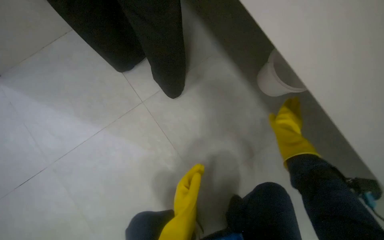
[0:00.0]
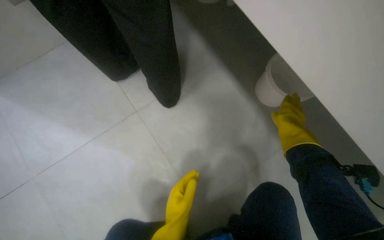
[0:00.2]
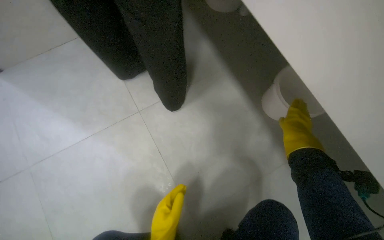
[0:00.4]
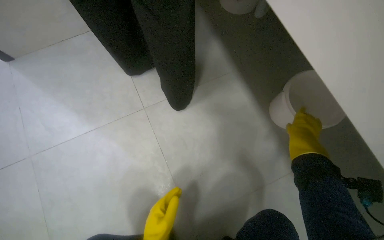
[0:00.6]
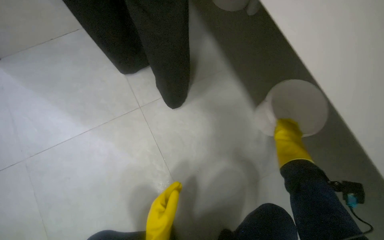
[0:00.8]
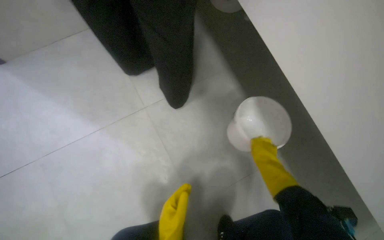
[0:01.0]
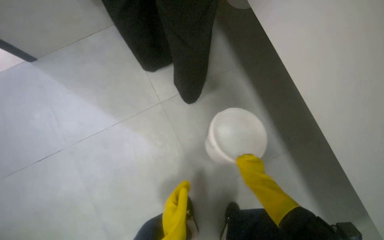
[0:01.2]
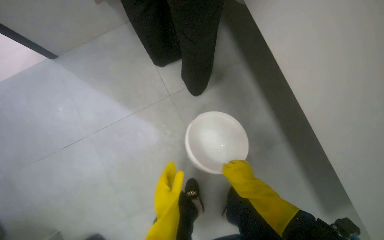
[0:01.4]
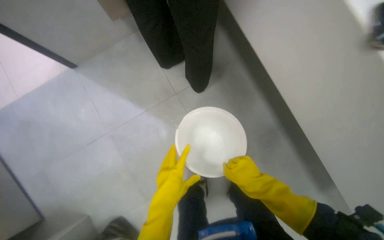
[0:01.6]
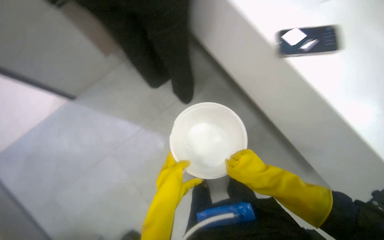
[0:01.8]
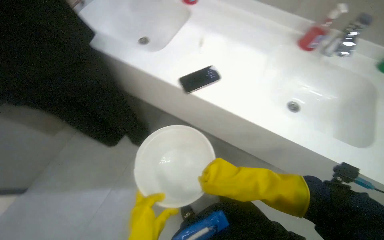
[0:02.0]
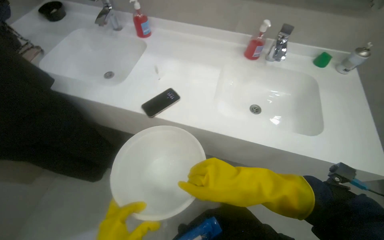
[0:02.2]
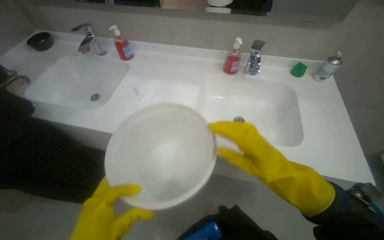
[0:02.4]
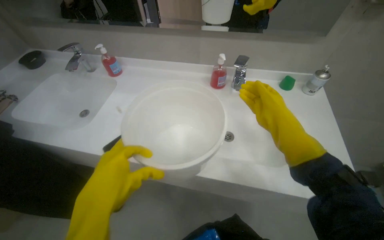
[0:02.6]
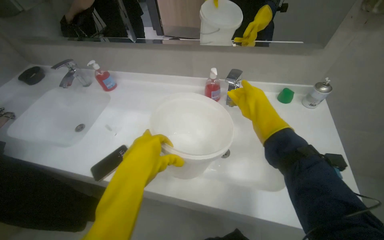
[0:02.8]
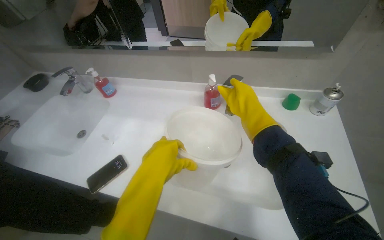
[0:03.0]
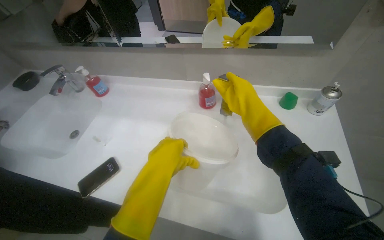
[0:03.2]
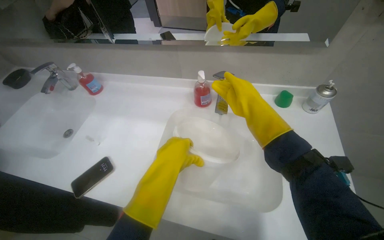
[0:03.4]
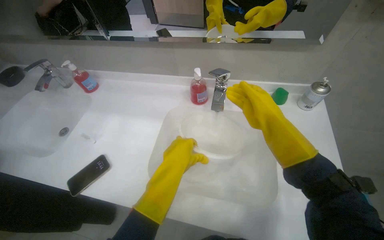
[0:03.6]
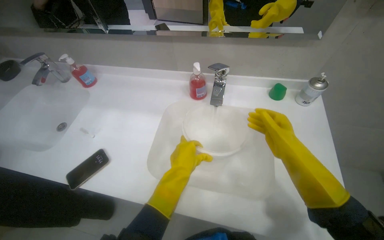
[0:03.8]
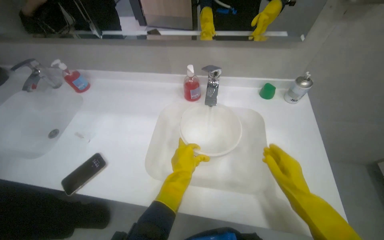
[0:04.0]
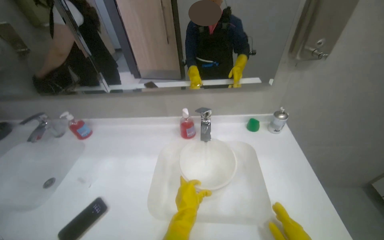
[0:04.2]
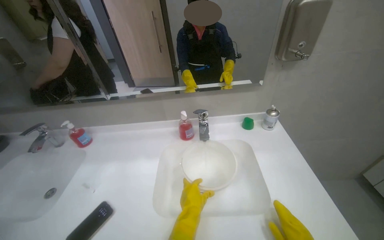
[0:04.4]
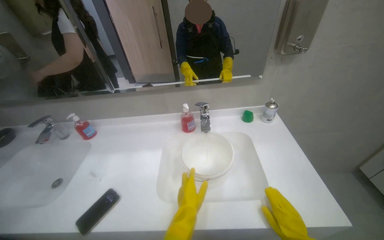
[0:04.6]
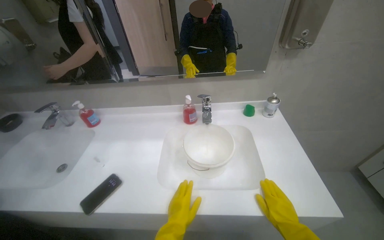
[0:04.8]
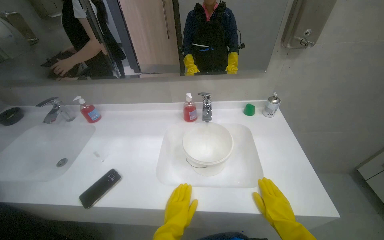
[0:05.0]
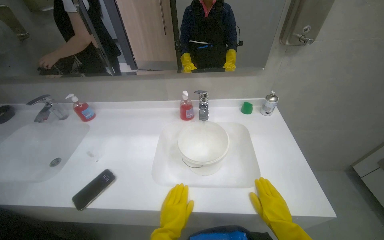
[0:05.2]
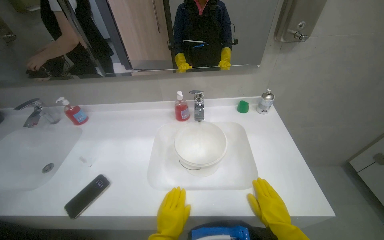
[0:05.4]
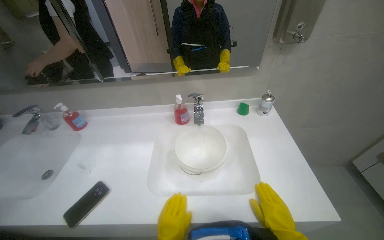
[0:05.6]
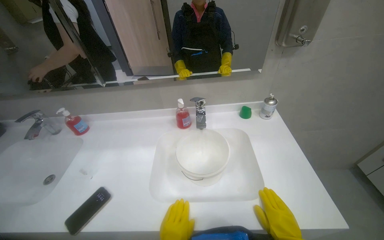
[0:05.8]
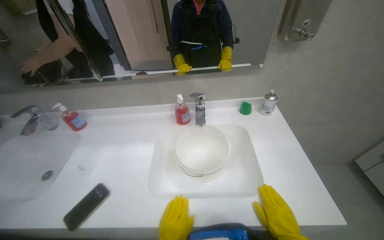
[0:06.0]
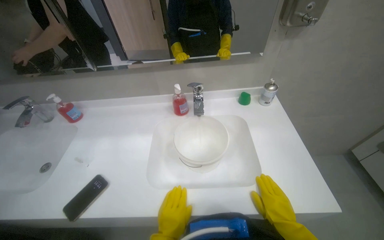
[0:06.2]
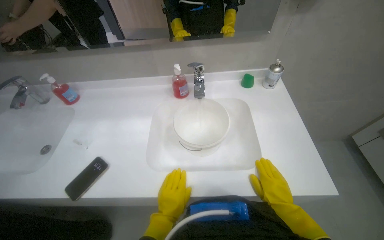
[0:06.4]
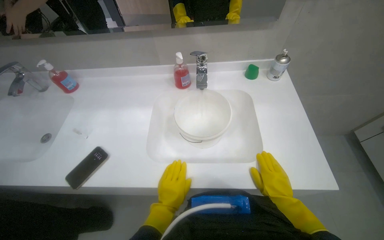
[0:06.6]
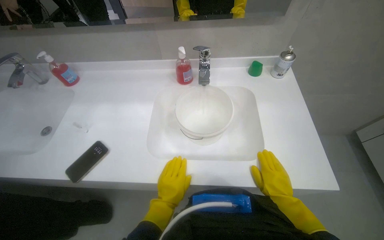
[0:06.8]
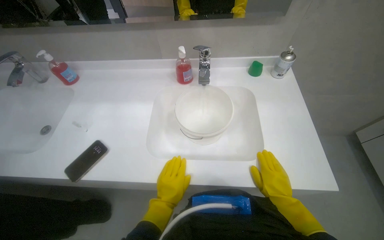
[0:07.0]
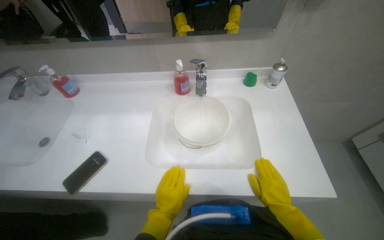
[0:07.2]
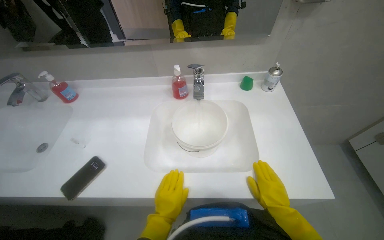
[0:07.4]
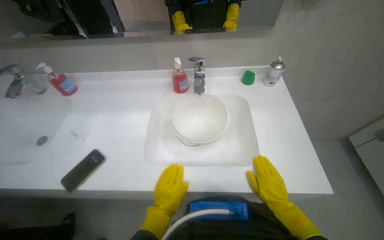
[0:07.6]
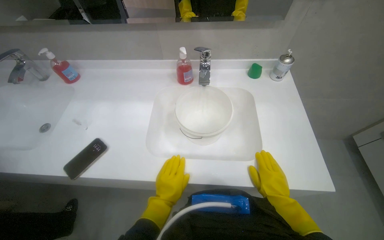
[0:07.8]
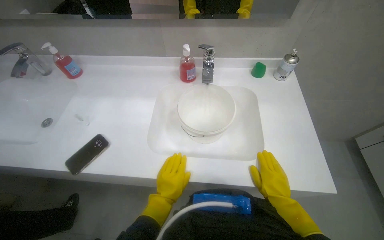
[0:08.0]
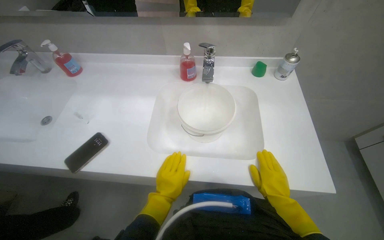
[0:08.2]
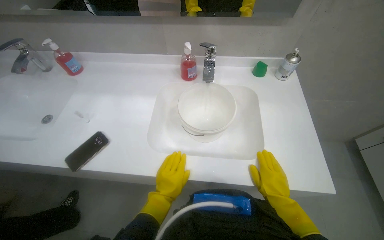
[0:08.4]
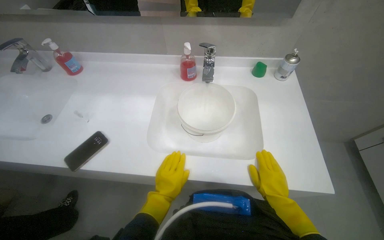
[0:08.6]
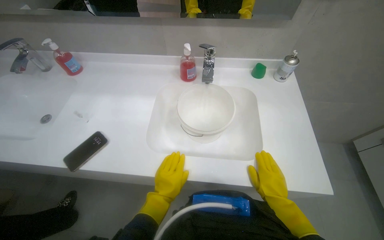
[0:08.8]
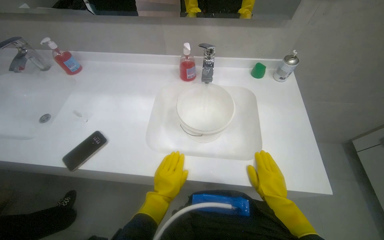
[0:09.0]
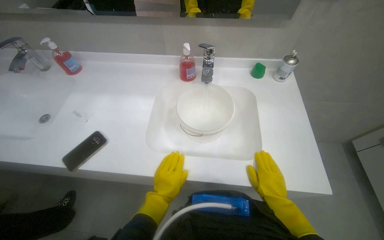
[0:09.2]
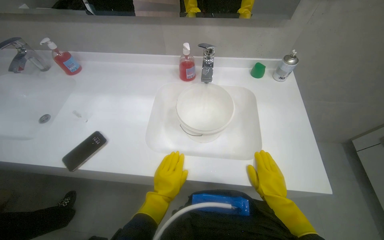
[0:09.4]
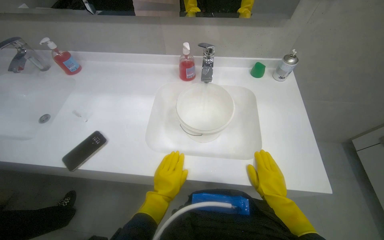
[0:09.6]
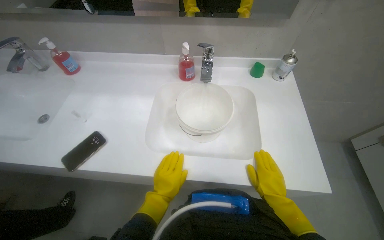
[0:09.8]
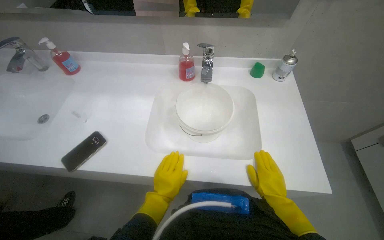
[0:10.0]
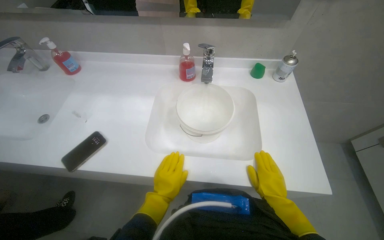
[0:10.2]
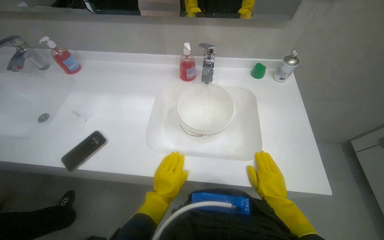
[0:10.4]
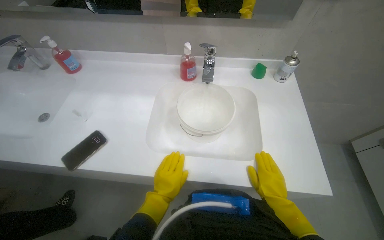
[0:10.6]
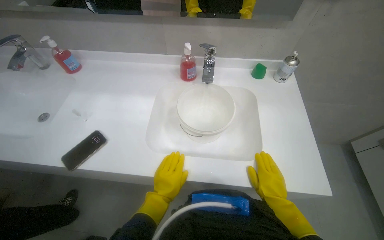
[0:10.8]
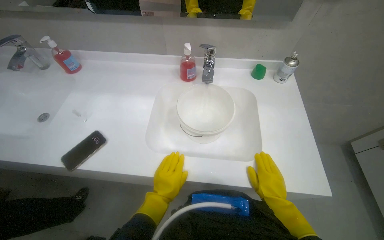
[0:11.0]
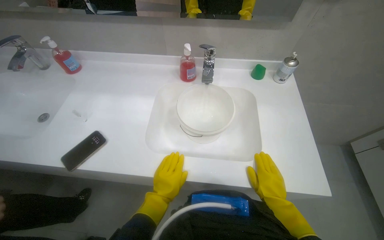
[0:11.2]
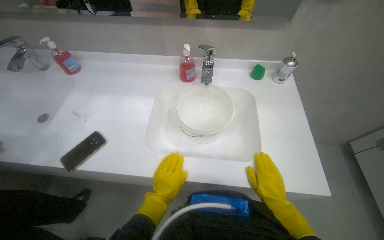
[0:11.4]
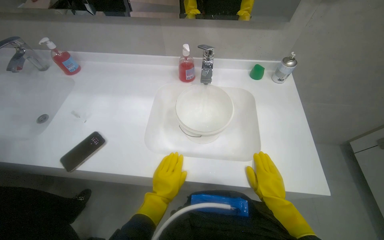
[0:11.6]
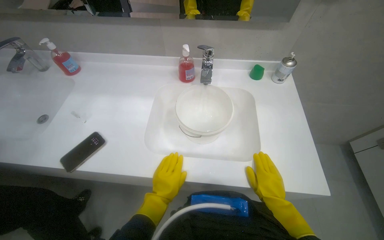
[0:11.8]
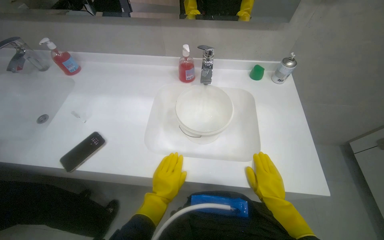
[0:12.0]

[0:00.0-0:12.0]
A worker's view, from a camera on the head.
Job: preparing cleaning supplies.
The whole recording: Filling bucket with water. The worker fills a white bucket with water from the sink.
0:00.0 to 0:01.6: The view swings roughly 20 degrees to the left.
0:01.6 to 0:03.0: The head travels approximately 40 cm. The camera pitches upward, by some 15 degrees.
0:03.0 to 0:04.4: The view tilts approximately 15 degrees upward. The left hand heads to the right and down the picture, covering about 10 cm.
0:07.6 to 0:09.0: The hands are busy where they are.
0:09.0 to 0:12.0: The hands stay in one place.

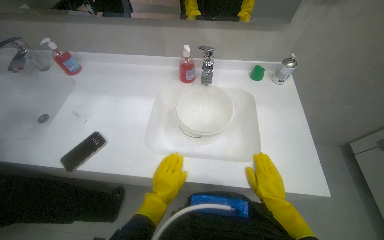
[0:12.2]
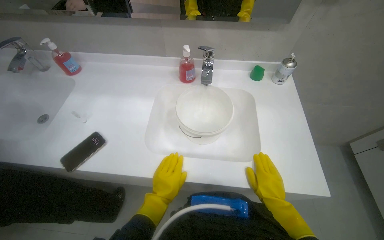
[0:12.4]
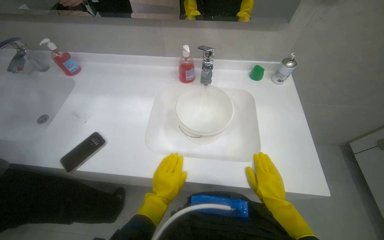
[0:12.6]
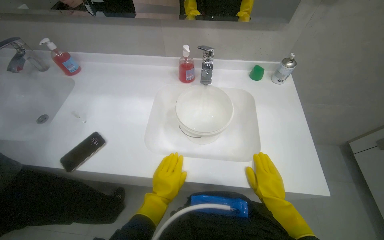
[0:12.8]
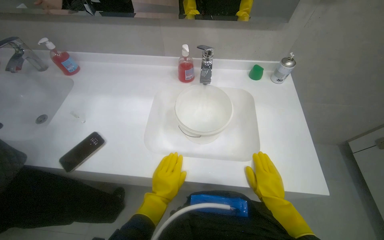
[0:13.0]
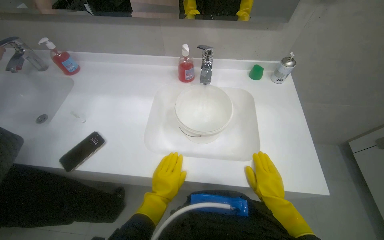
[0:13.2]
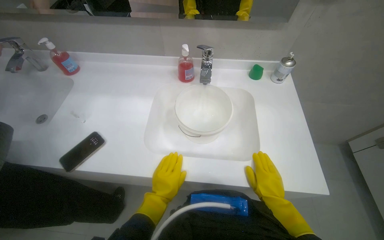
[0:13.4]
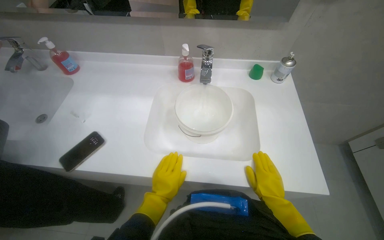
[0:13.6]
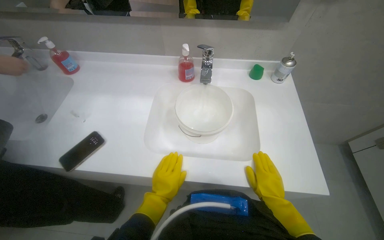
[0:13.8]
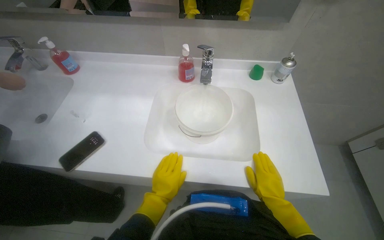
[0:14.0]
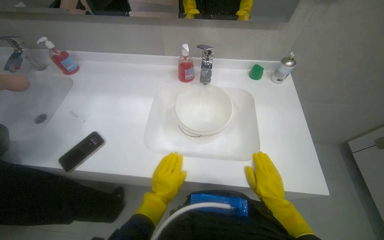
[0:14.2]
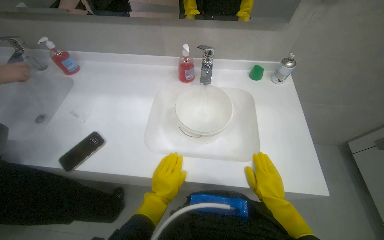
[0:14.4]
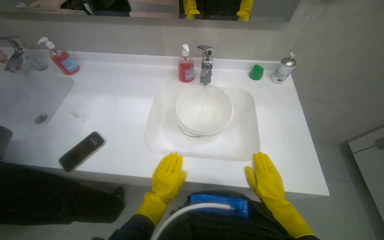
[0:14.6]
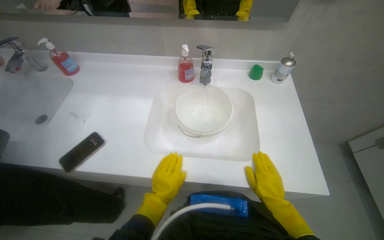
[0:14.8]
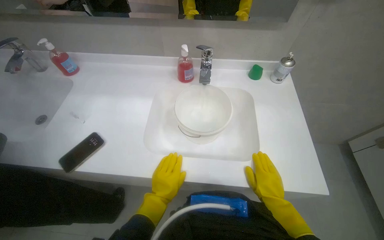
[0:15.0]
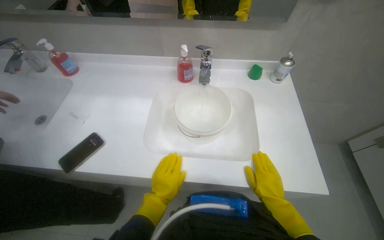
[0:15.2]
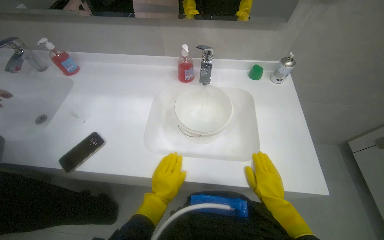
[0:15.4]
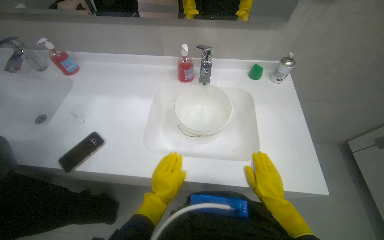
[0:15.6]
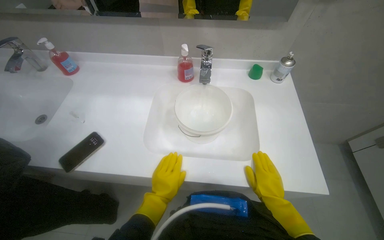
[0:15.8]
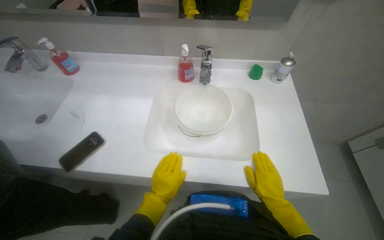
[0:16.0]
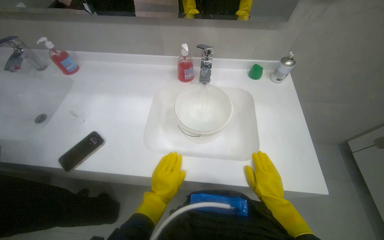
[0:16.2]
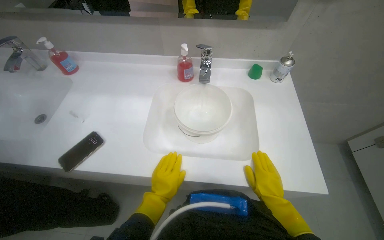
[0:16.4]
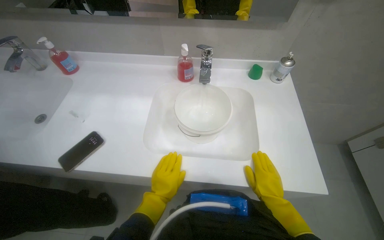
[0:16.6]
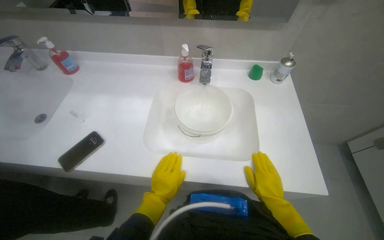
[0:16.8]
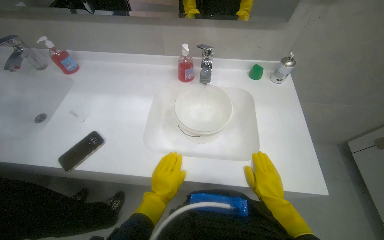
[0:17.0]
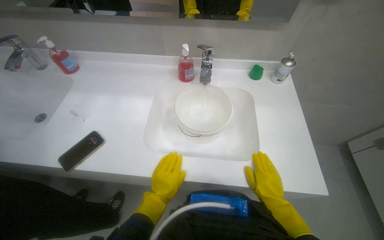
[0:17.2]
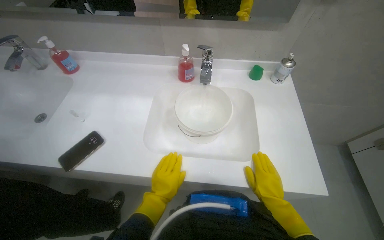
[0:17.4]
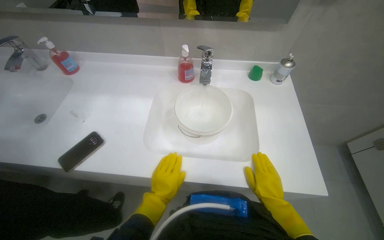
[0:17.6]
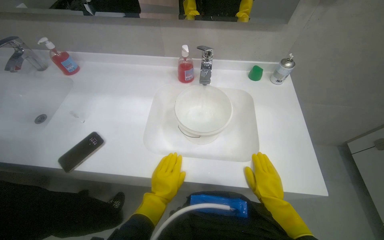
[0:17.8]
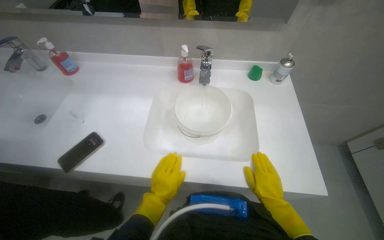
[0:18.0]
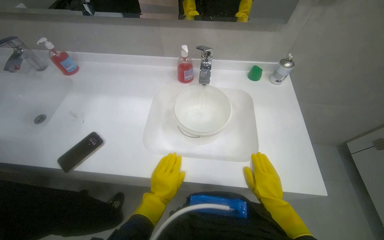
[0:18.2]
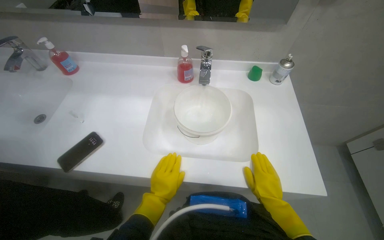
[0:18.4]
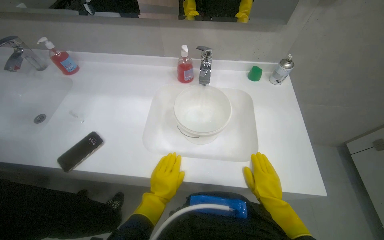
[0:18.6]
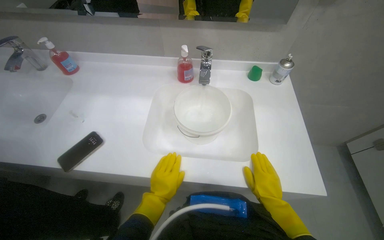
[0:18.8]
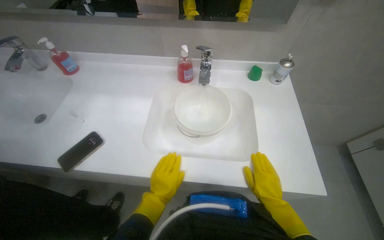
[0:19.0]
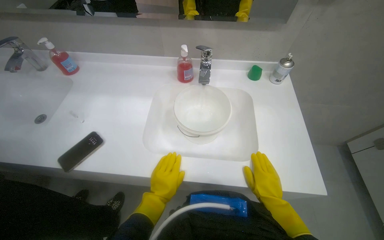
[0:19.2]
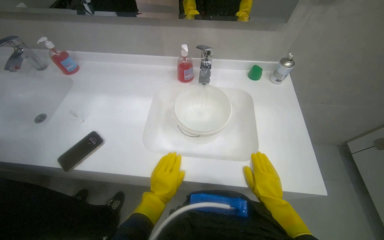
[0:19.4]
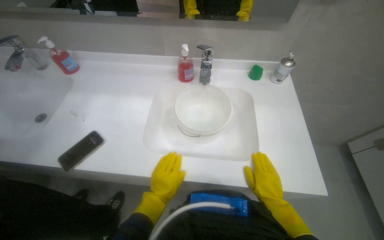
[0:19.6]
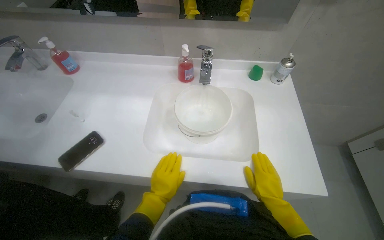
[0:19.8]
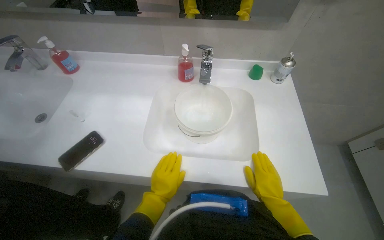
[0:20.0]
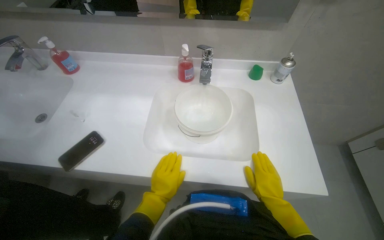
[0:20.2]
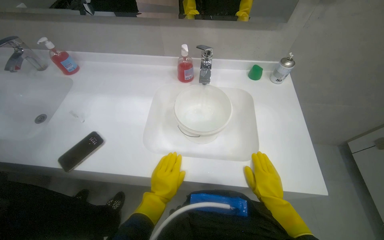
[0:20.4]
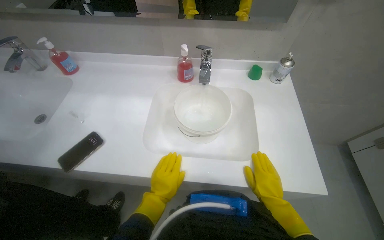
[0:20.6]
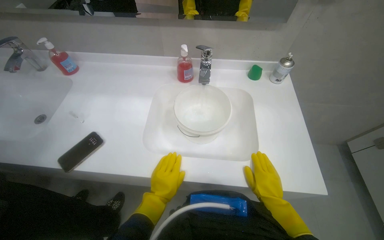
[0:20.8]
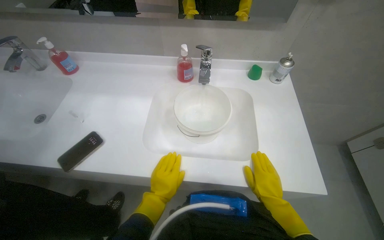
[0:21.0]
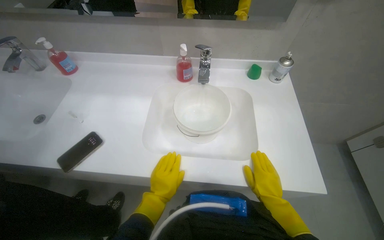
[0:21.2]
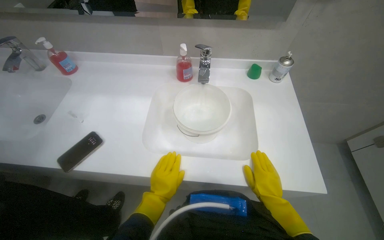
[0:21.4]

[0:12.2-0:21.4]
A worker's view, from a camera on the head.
Job: preparing cleaning supplies.
The whole recording: Filling bucket with water. The worker fills a white bucket with water from the sink.
0:12.2 to 0:15.2: The hands keep their place.
0:15.2 to 0:16.8: The hands stay close to where they were, moving slightly.
0:16.8 to 0:18.4: Neither hand changes place.
0:18.4 to 0:19.8: The hands are busy where they are.
0:19.8 to 0:21.4: The hands keep their place.
